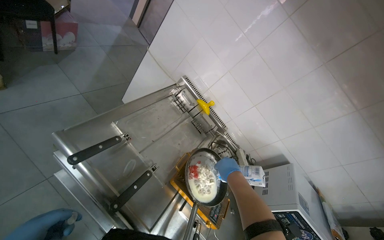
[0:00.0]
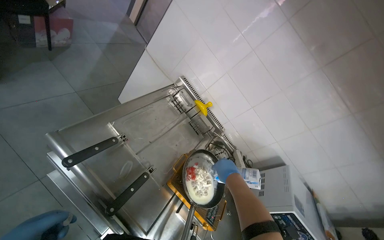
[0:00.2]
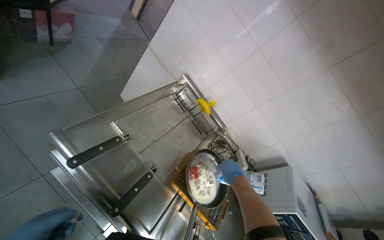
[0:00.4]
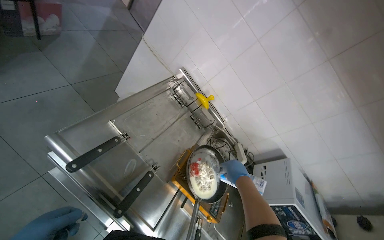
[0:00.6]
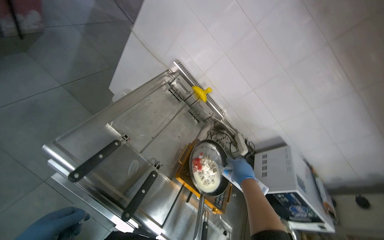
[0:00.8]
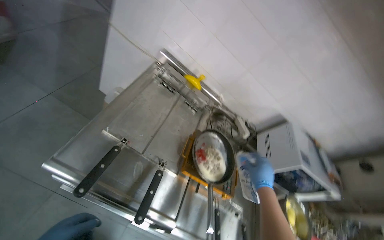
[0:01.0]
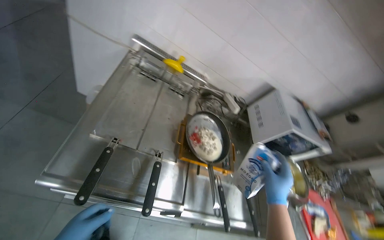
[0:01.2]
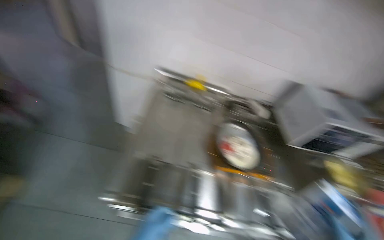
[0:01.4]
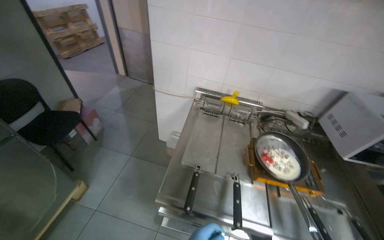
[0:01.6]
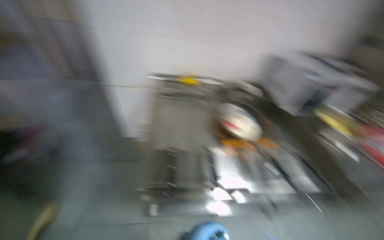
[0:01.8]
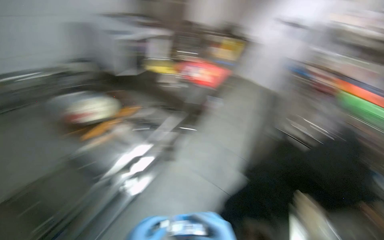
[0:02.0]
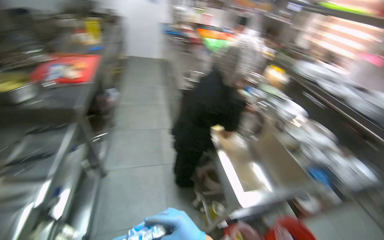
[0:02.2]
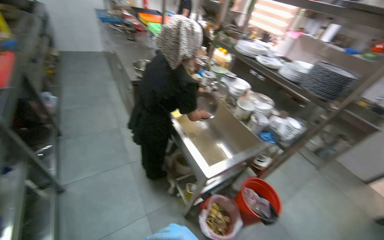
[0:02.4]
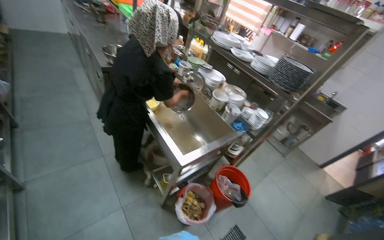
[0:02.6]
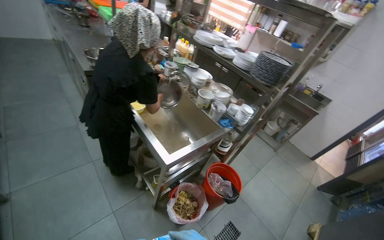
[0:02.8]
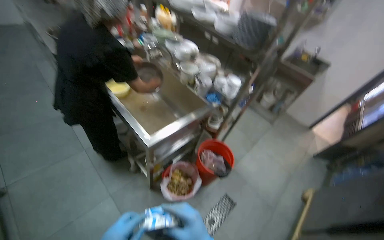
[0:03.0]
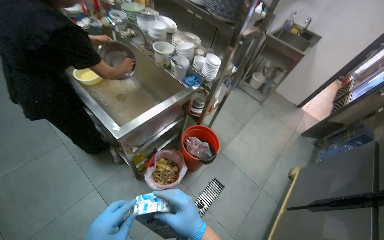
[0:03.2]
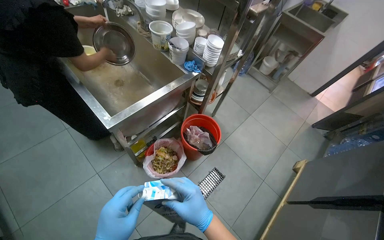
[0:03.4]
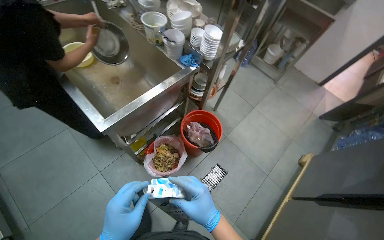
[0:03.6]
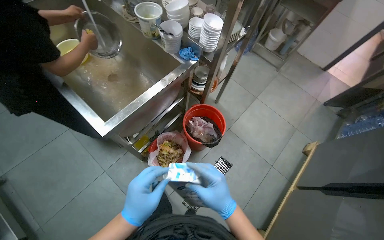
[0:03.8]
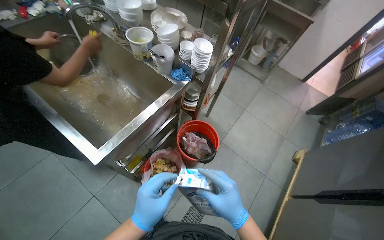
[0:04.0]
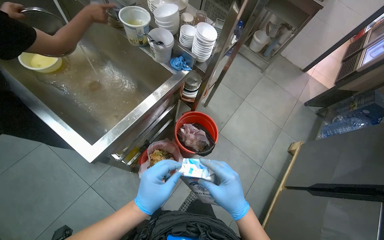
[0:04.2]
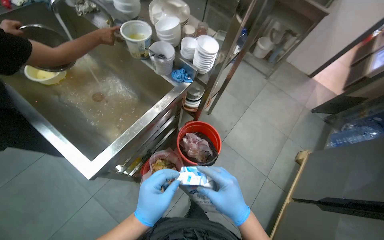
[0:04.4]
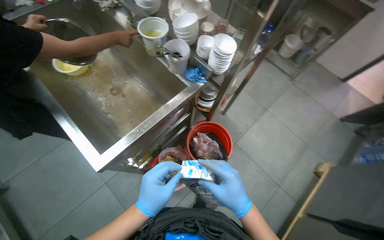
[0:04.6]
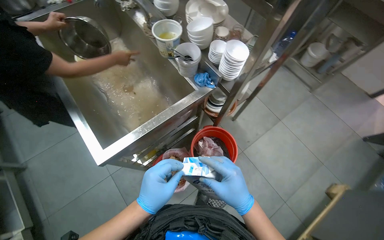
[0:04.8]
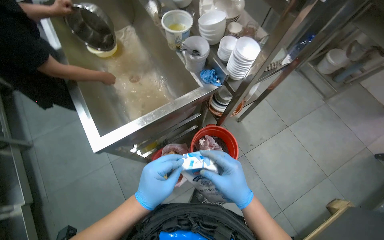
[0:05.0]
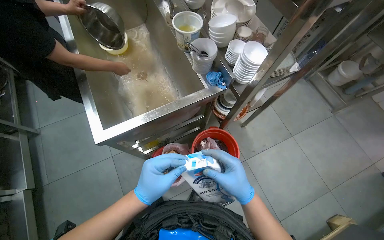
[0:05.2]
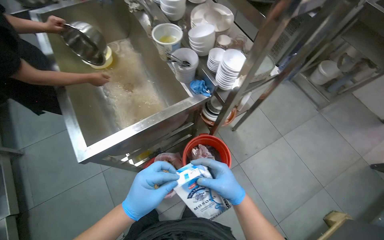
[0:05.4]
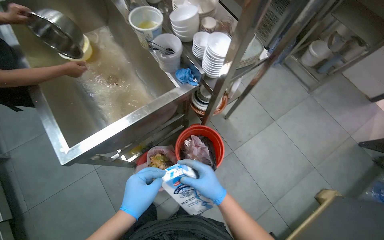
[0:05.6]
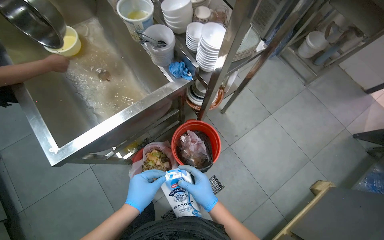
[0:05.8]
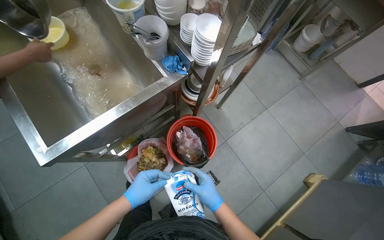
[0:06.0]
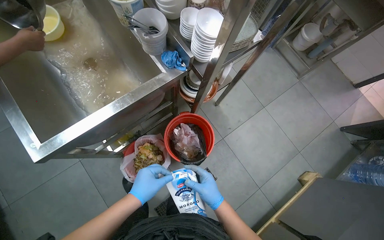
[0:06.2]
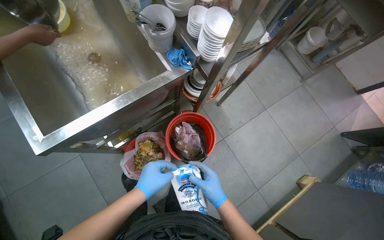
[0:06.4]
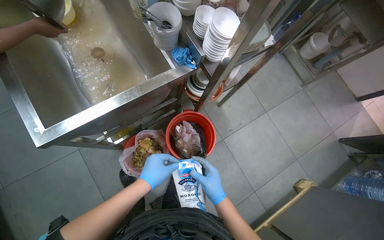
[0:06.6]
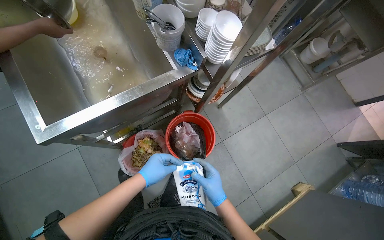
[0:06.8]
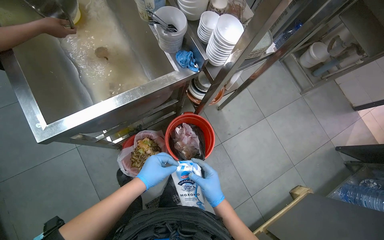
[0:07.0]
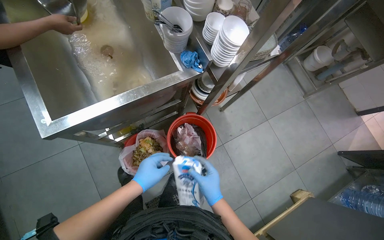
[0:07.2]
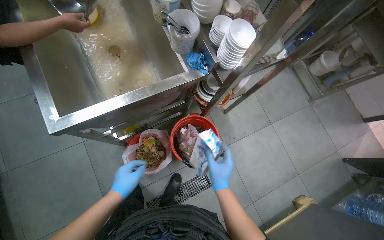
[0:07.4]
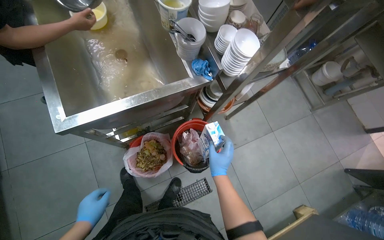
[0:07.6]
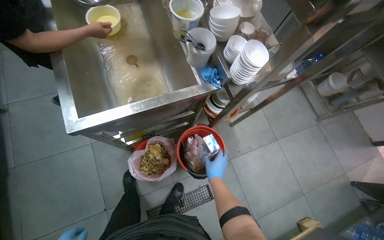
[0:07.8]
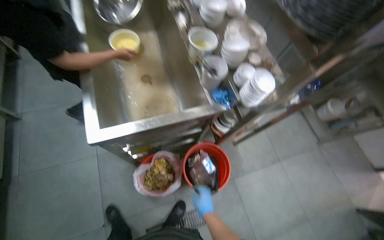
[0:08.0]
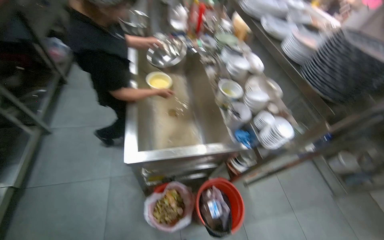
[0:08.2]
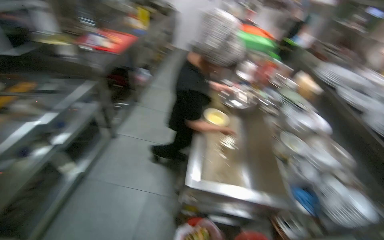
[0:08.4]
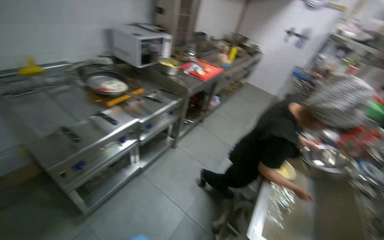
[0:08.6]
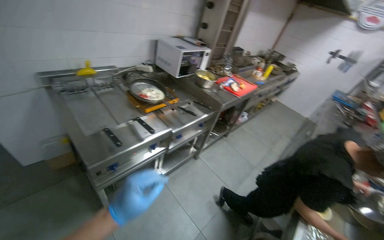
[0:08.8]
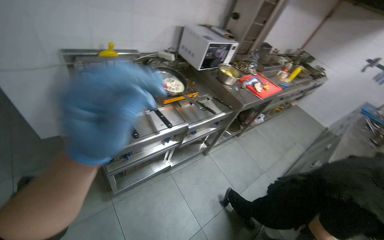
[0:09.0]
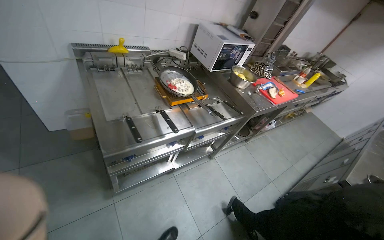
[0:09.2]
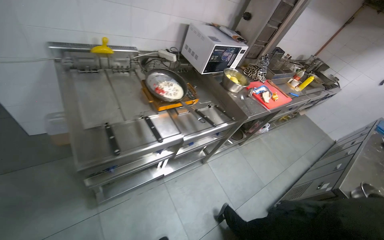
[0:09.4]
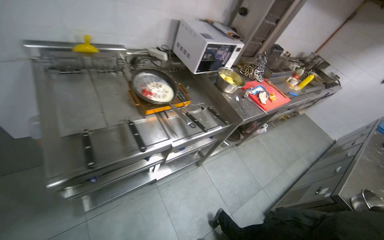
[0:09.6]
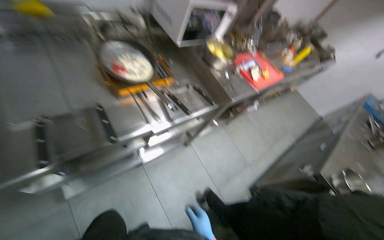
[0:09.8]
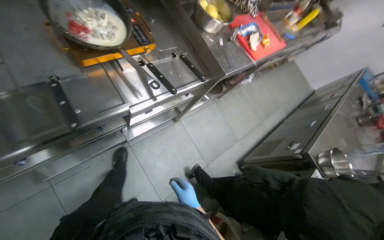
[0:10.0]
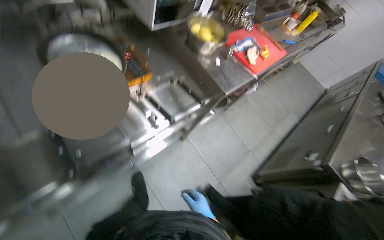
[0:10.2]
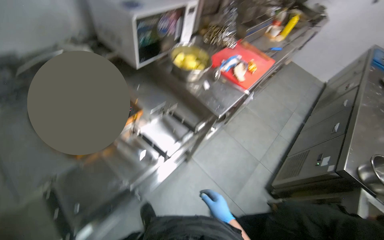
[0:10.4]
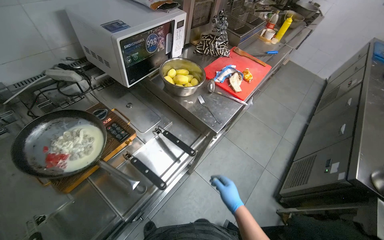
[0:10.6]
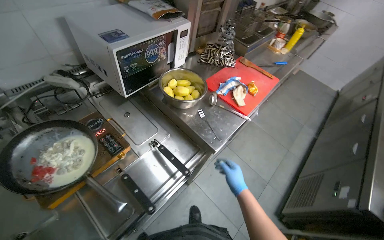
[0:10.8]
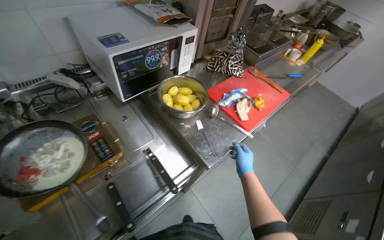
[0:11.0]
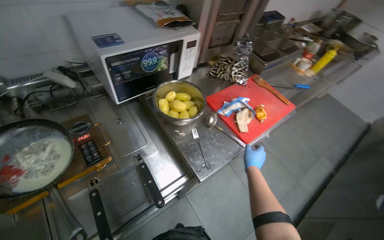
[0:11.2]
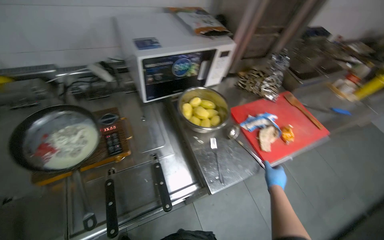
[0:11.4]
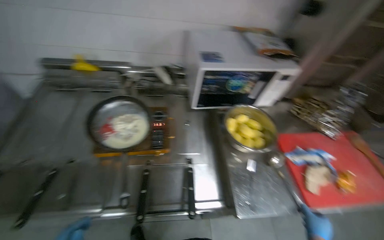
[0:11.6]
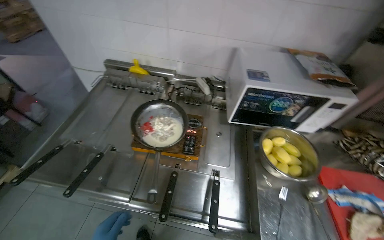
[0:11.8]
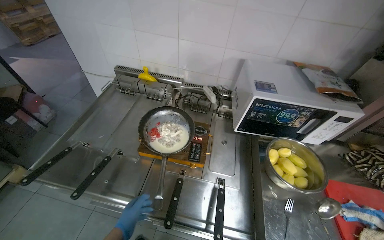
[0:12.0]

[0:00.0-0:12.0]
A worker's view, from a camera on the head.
Job: cooking food.
The whole recording: Cooking ingredients in pan. The worker pours milk and stirs ingredients in a pan on the stove.
0:00.0 to 0:01.6: The view swings some 20 degrees to the left. The scene rotates counterclockwise by approximately 35 degrees.
0:01.6 to 0:03.0: The head travels about 50 cm. The head rotates roughly 140 degrees to the right. The camera pitches downward, by approximately 35 degrees.
0:03.0 to 0:04.4: The camera is carried approximately 40 cm. The view tips downward by approximately 20 degrees.
0:06.0 to 0:07.6: The left hand is displaced to the left and down the picture by approximately 20 cm; the right hand moves up the picture, some 10 cm.
0:07.6 to 0:09.0: The head travels roughly 80 cm. The wearer's head swings approximately 75 degrees to the left. The wearer looks roughly 45 degrees further upward.
0:09.0 to 0:10.4: The camera is carried roughly 70 cm. The camera pitches downward, by approximately 15 degrees.
0:10.4 to 0:12.0: The head turns to the left by approximately 60 degrees. The view tilts approximately 15 degrees upward.

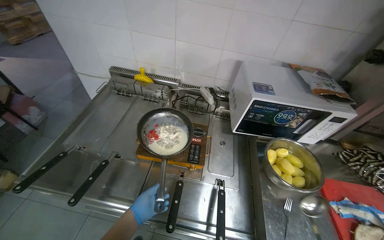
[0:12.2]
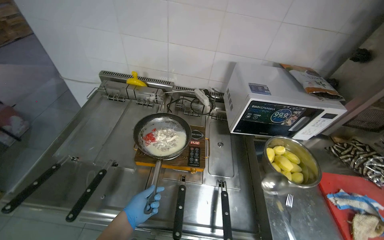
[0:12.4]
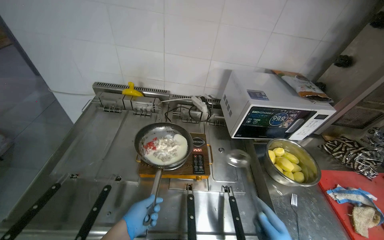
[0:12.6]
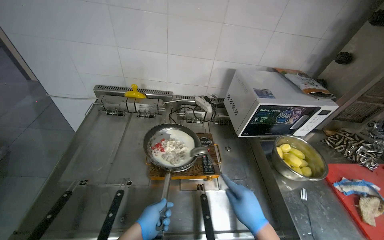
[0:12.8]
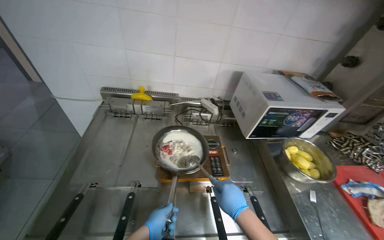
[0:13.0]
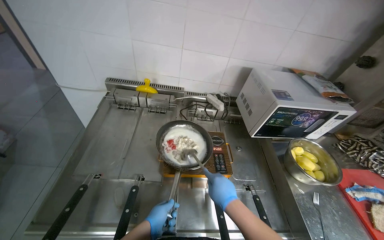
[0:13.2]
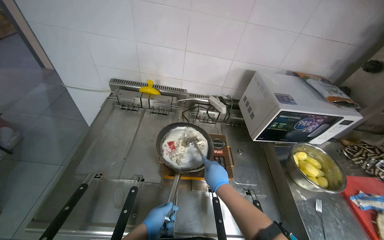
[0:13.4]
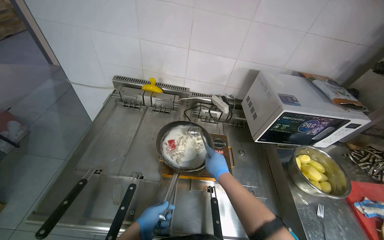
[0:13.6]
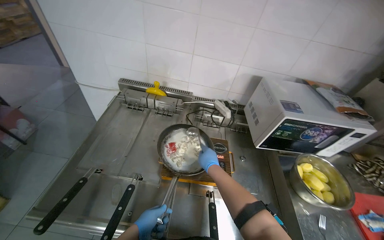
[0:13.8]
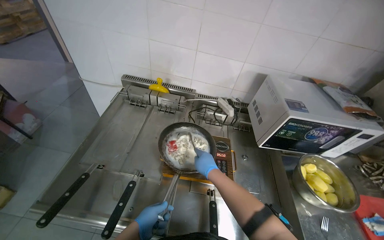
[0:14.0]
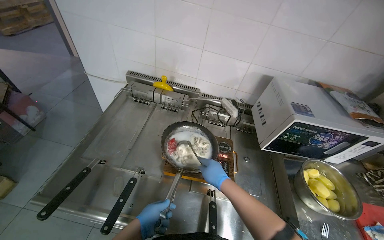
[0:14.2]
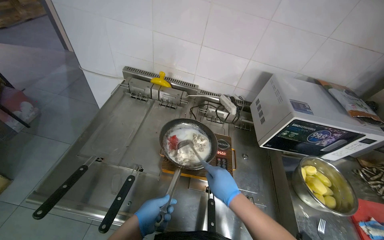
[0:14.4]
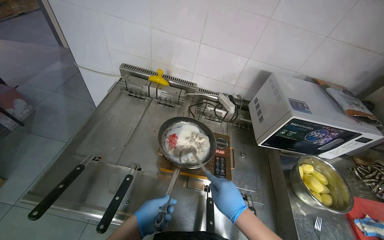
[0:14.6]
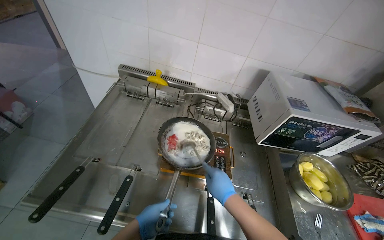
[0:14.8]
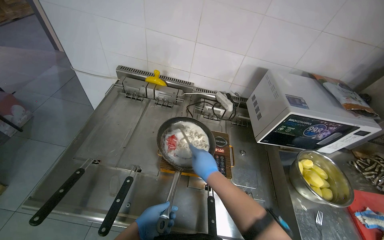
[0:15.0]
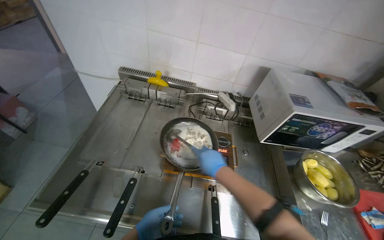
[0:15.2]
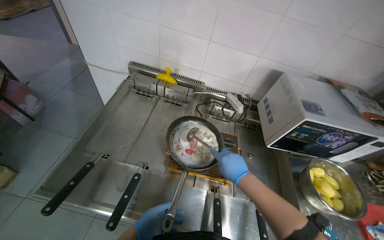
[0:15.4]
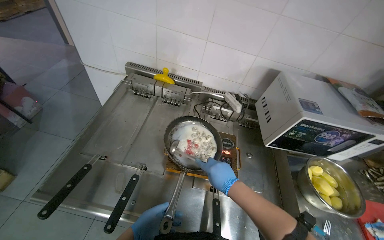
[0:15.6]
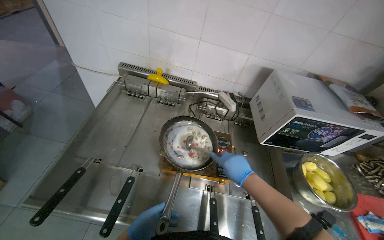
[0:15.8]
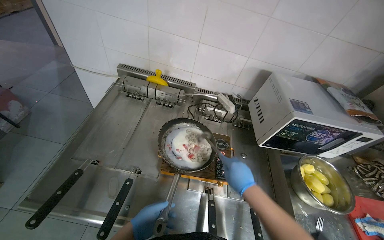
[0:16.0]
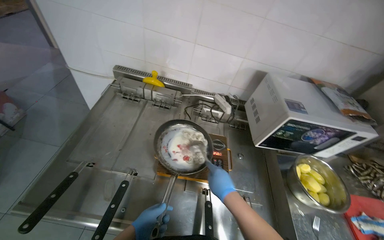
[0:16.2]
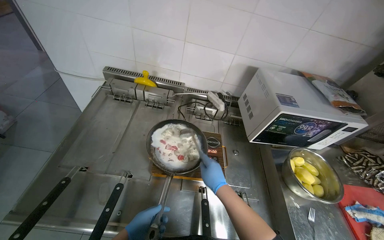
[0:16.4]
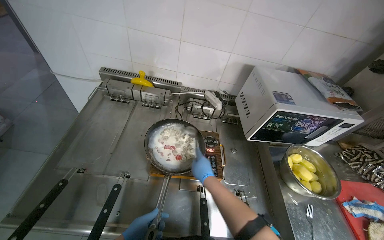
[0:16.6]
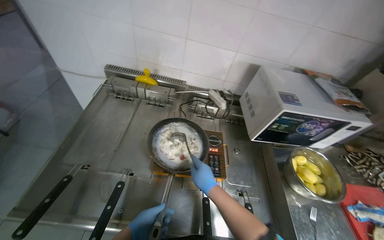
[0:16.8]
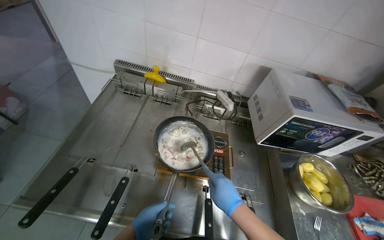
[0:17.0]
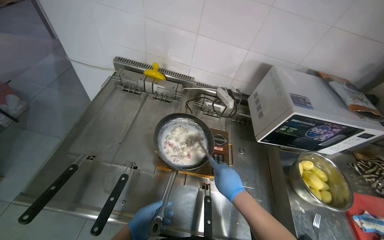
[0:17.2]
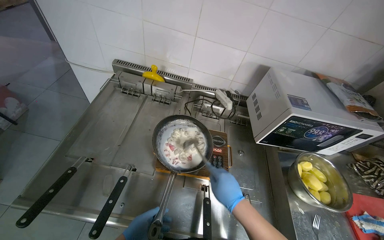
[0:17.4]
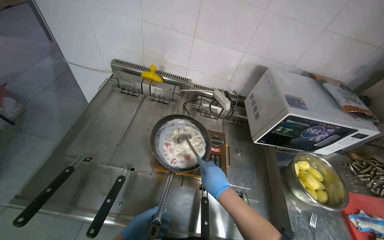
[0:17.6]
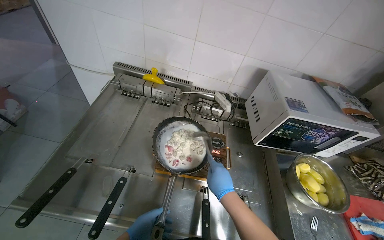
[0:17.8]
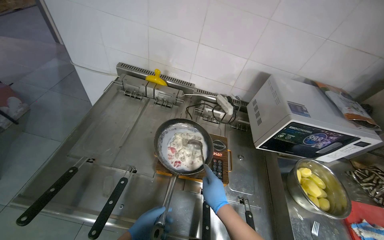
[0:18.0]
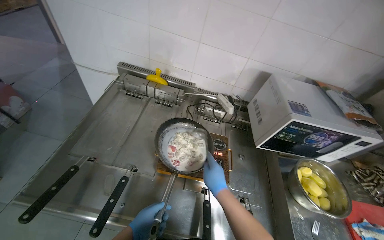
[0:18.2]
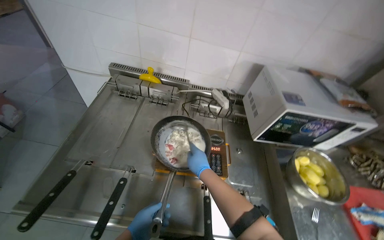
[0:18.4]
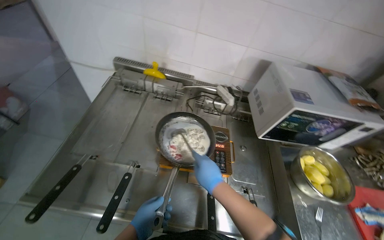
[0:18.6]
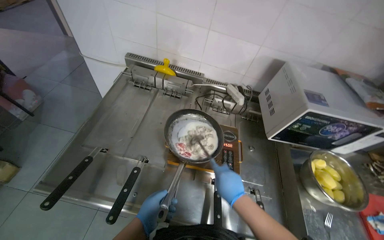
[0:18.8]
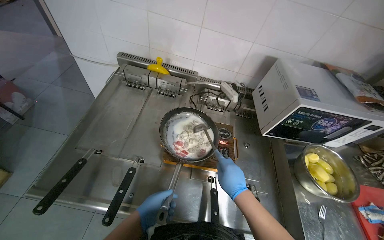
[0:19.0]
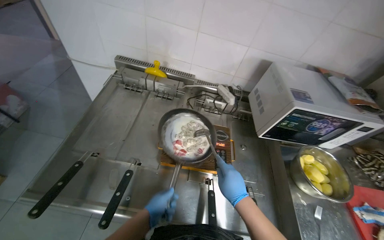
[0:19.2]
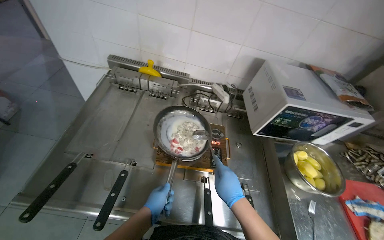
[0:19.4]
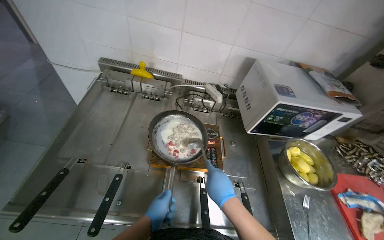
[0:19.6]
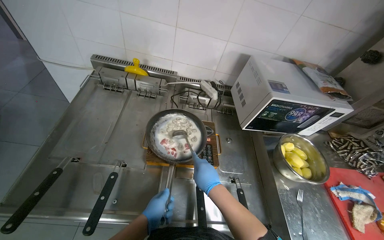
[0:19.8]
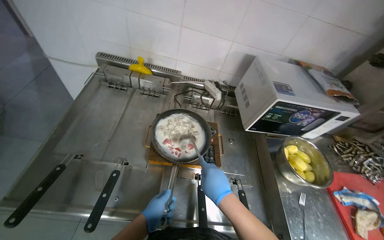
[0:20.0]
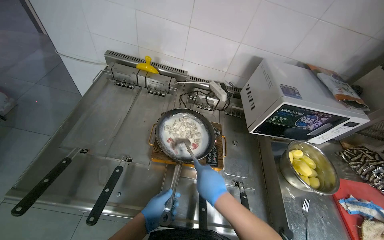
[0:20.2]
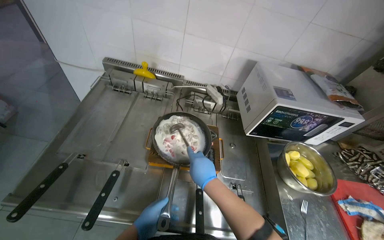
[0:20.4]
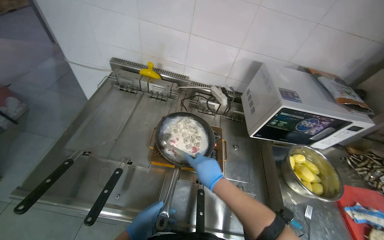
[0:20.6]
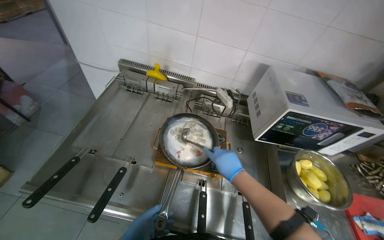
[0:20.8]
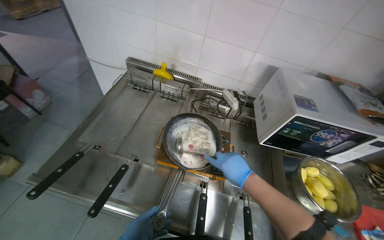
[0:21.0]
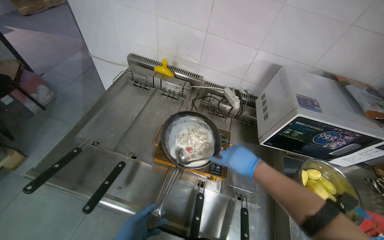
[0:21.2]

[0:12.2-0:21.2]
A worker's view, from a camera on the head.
Job: cooking food.
The whole recording: Cooking ingredients in pan. The worker pours milk and stirs ingredients in a pan on the stove.
0:18.2 to 0:19.8: The hands stay close to where they were, moving slightly.
0:19.8 to 0:21.2: The right hand is displaced to the right by roughly 15 cm.
